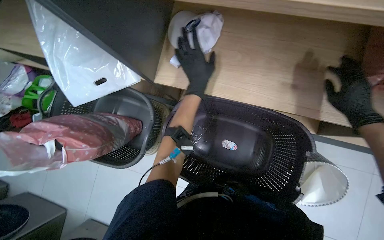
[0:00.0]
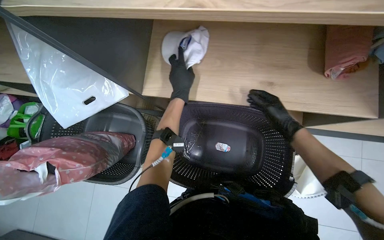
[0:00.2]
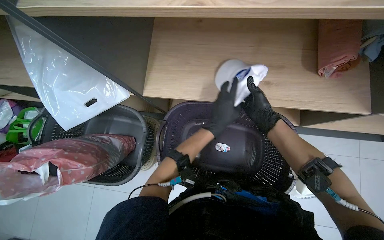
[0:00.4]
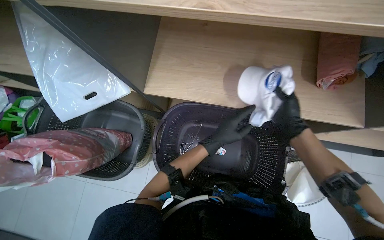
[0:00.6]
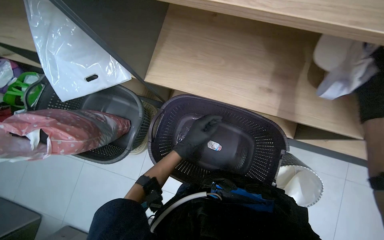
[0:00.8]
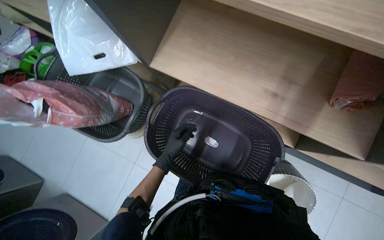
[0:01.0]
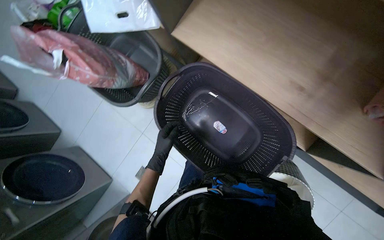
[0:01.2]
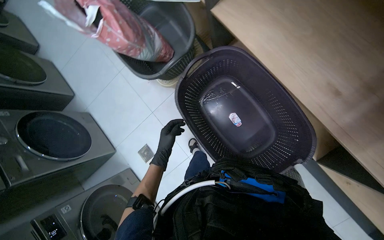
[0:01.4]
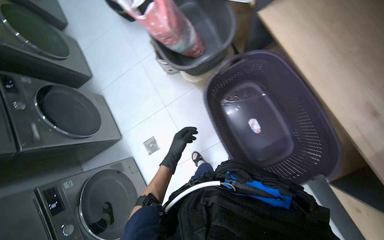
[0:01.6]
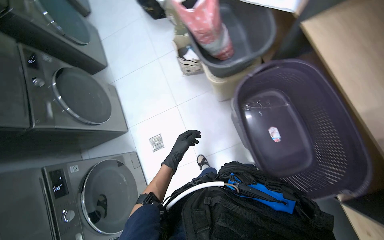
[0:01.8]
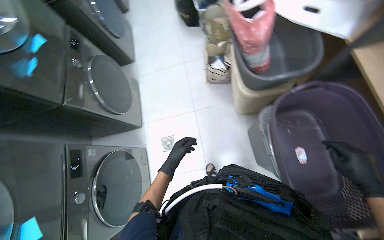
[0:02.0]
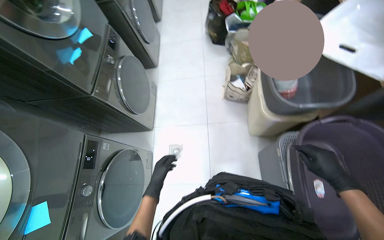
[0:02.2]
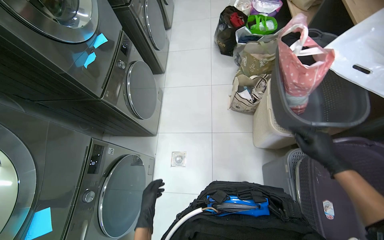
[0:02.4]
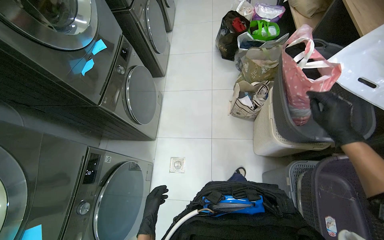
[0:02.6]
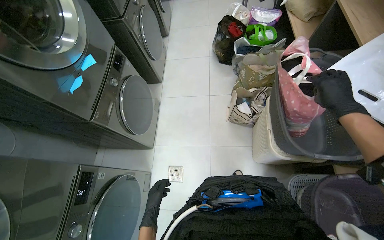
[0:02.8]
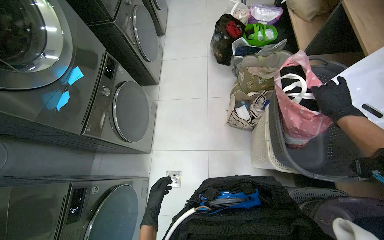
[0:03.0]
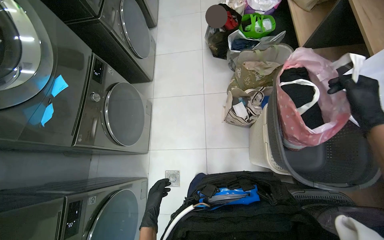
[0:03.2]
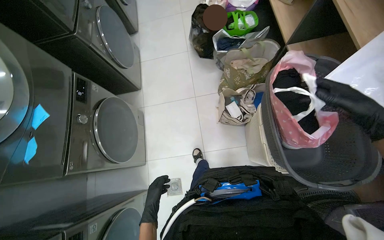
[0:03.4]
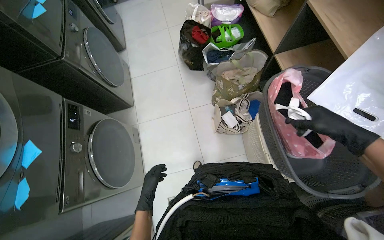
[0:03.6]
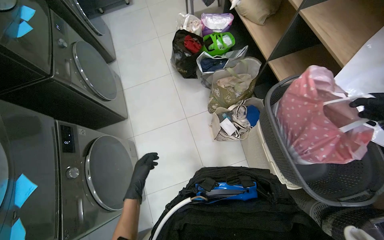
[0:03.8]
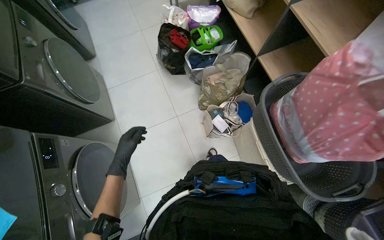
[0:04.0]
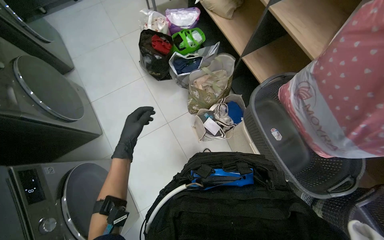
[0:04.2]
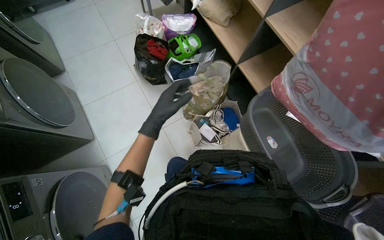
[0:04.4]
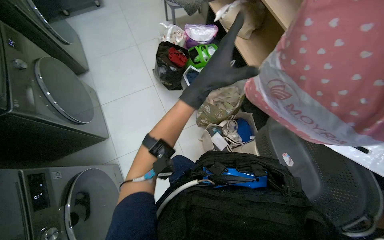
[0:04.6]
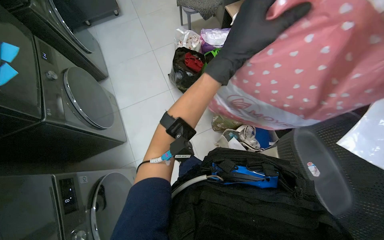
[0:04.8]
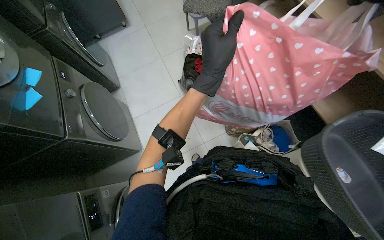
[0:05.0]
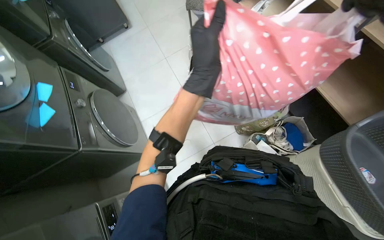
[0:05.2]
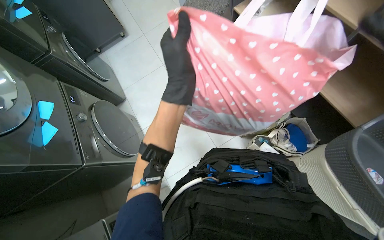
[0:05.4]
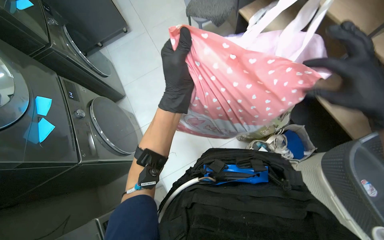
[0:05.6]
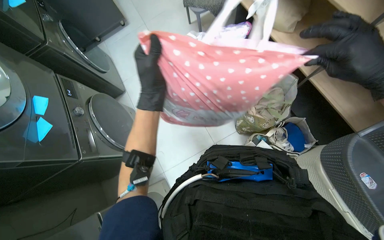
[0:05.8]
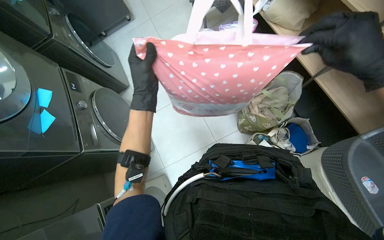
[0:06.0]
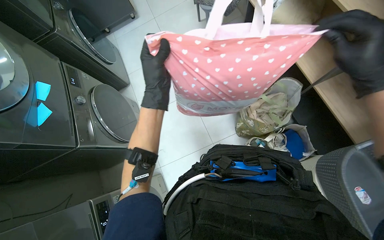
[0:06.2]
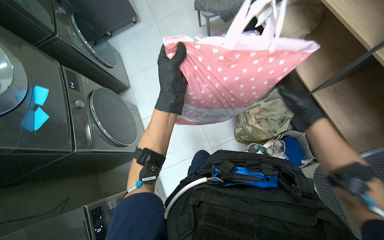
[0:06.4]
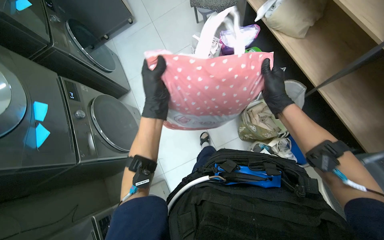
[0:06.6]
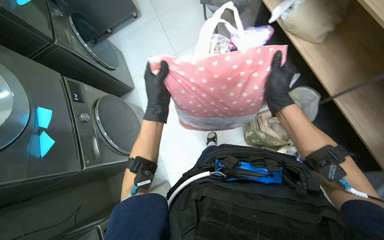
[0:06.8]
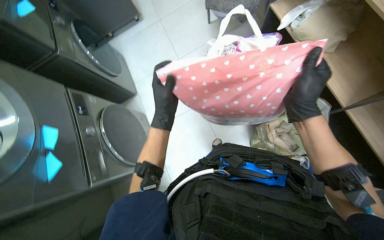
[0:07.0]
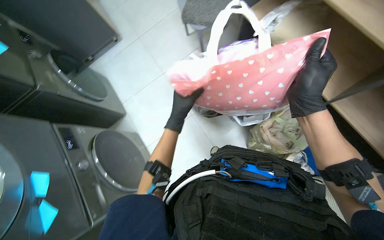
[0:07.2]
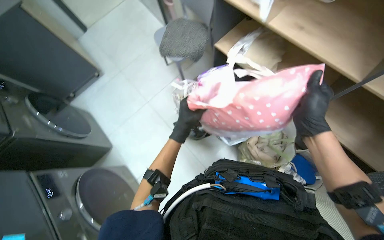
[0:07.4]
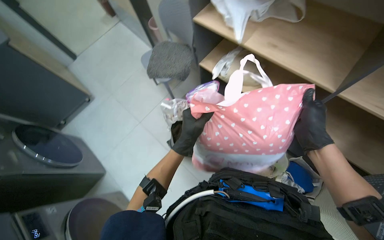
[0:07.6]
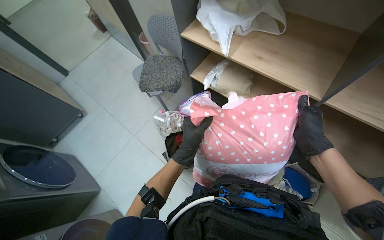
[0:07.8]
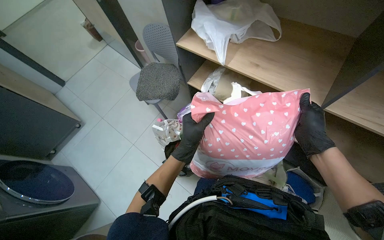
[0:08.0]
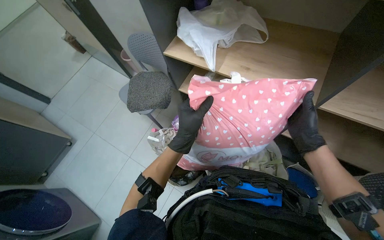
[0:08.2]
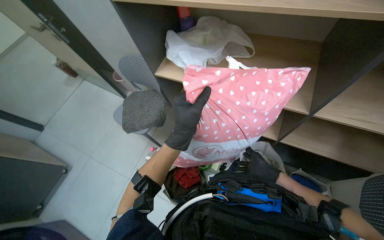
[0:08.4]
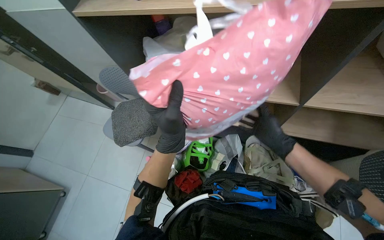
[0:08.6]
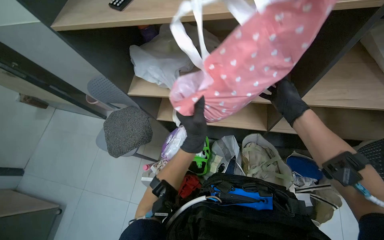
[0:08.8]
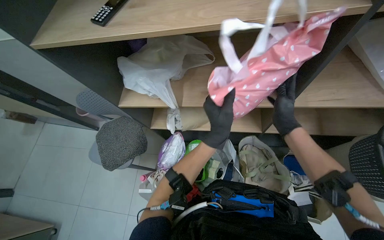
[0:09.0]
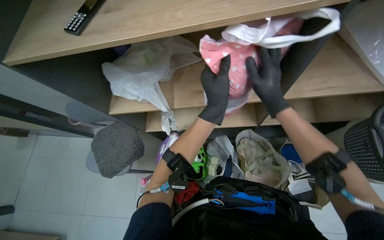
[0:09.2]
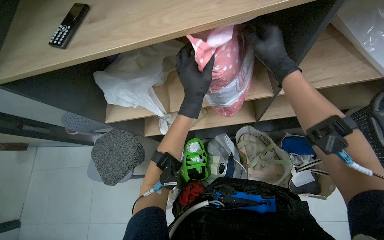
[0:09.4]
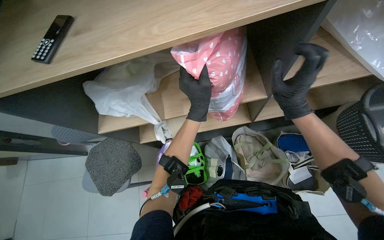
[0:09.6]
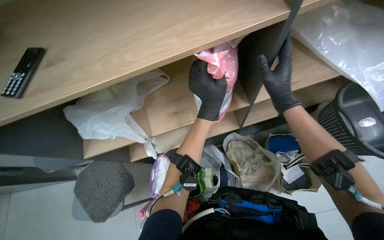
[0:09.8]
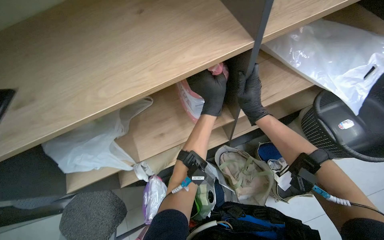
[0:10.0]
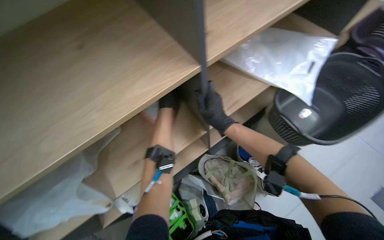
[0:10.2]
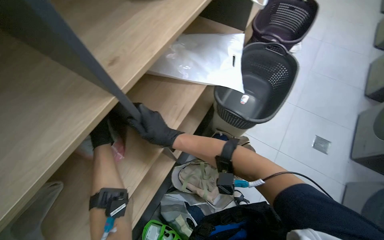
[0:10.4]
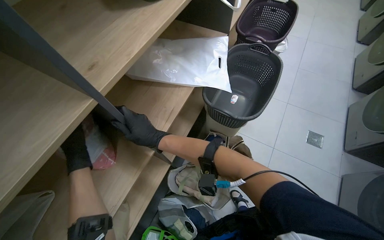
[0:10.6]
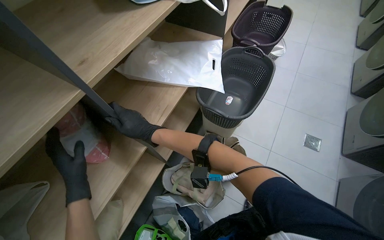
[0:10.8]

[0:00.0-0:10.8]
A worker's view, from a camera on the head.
Job: managing laundry.
The whole recording: Folding and organizing laundry. The worker folds and organizes various clothes, placing them into baskets, on shelves, and into bags.
0:00.0 to 0:01.6: The scene turns about 45 degrees clockwise in the picture.
0:01.6 to 0:03.0: The camera is carried some 50 cm. The scene rotates clockwise by roughly 30 degrees.
0:03.0 to 0:04.6: The camera travels approximately 50 cm. The head rotates approximately 30 degrees to the right.
0:04.6 to 0:06.2: The left hand heads to the left and farther from the camera, covering approximately 30 cm.
0:06.2 to 0:07.8: The view tips upward by approximately 25 degrees. The scene turns roughly 30 degrees counterclockwise in the picture.
0:07.8 to 0:09.2: The wearer looks some 35 degrees further to the right. The camera pitches upward, by roughly 15 degrees. The left hand moves to the right and up the picture, roughly 25 cm.
0:09.2 to 0:10.8: The head rotates approximately 60 degrees to the right. The view tilts approximately 15 degrees upward.

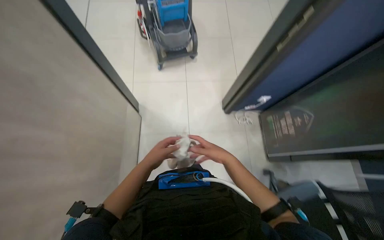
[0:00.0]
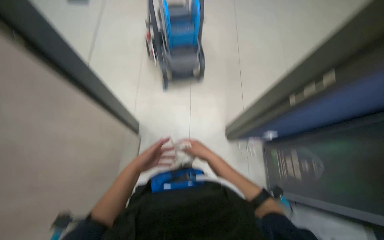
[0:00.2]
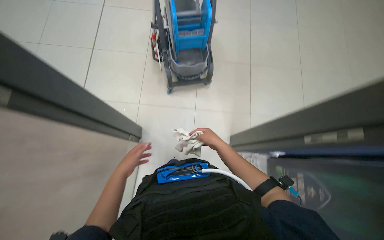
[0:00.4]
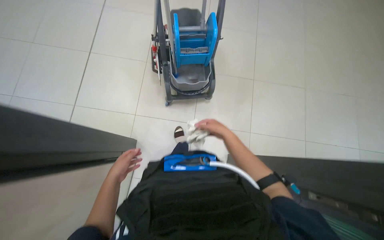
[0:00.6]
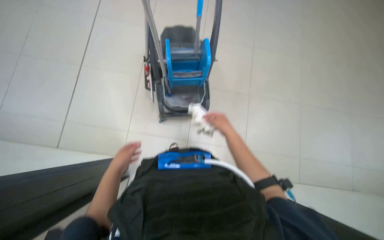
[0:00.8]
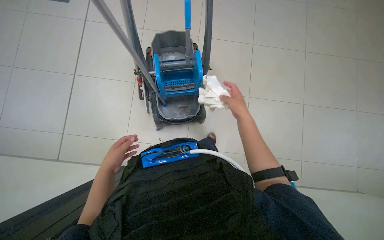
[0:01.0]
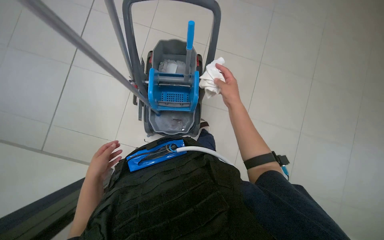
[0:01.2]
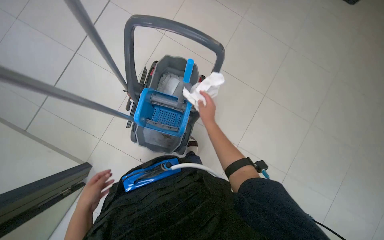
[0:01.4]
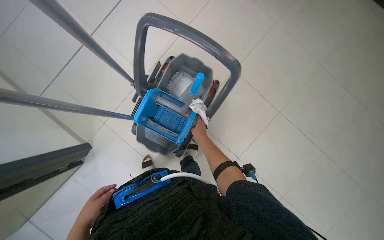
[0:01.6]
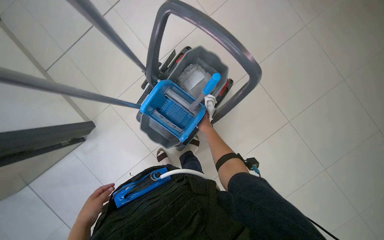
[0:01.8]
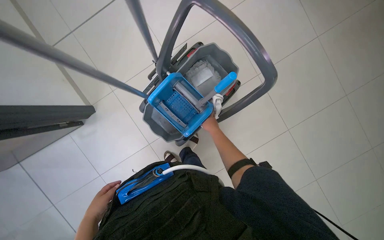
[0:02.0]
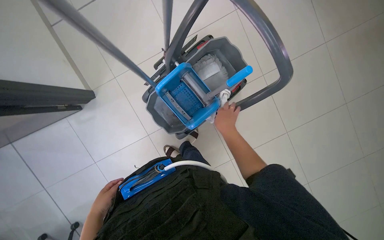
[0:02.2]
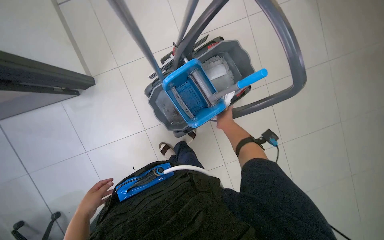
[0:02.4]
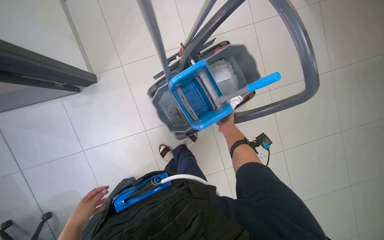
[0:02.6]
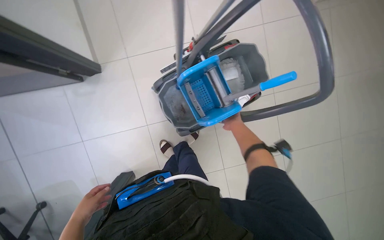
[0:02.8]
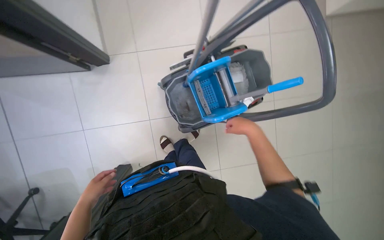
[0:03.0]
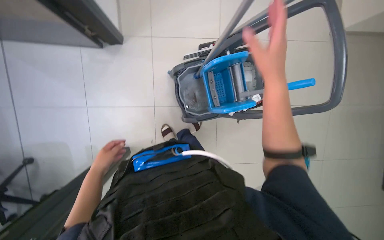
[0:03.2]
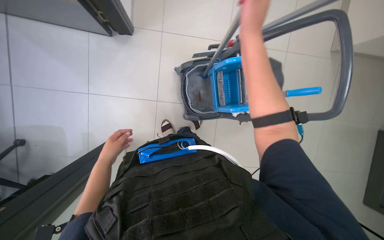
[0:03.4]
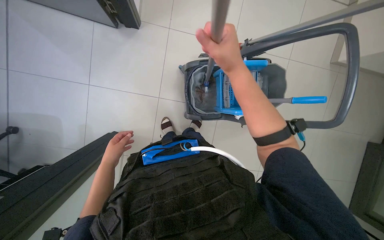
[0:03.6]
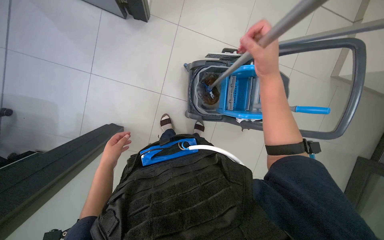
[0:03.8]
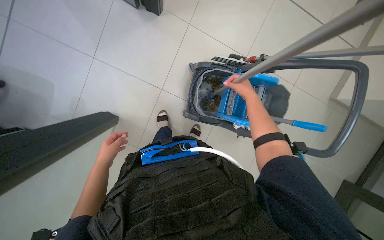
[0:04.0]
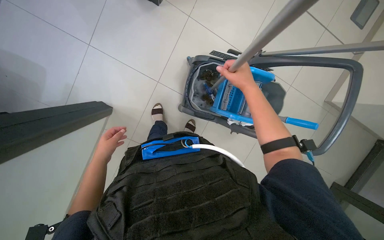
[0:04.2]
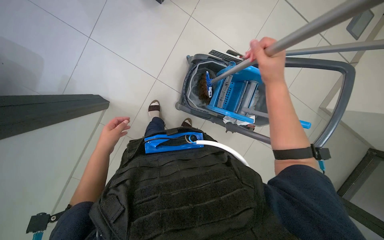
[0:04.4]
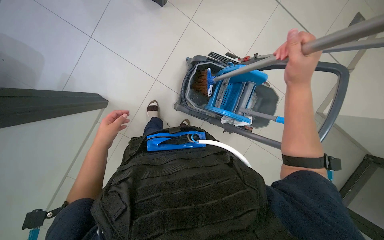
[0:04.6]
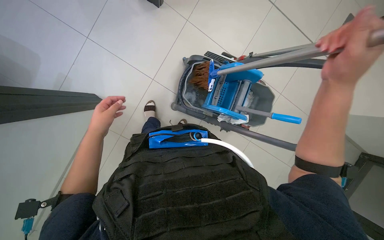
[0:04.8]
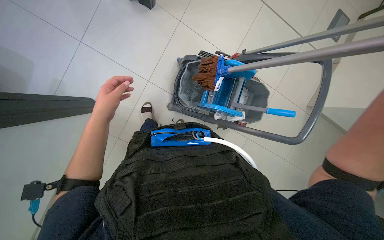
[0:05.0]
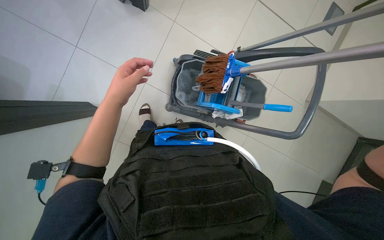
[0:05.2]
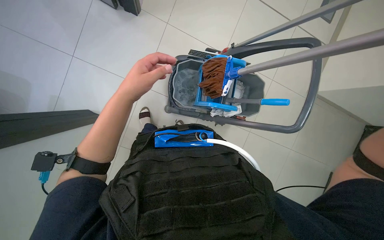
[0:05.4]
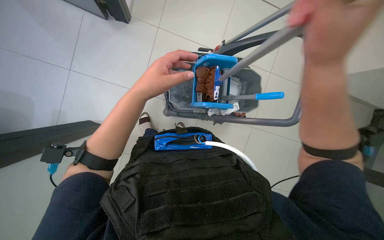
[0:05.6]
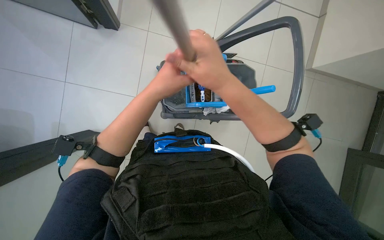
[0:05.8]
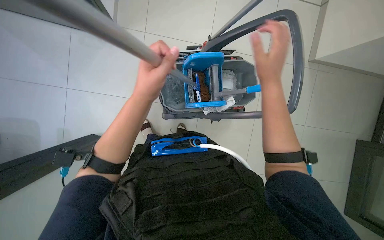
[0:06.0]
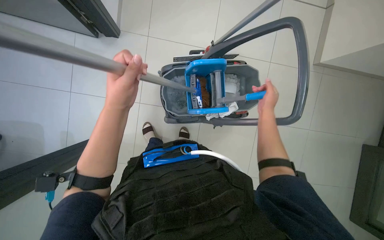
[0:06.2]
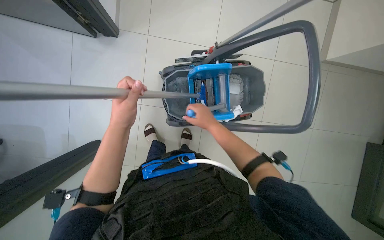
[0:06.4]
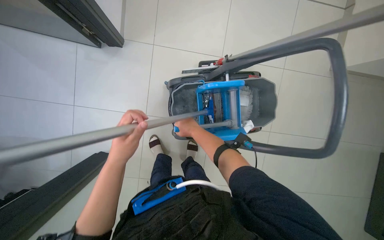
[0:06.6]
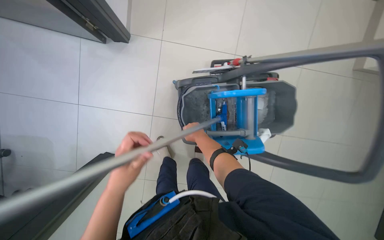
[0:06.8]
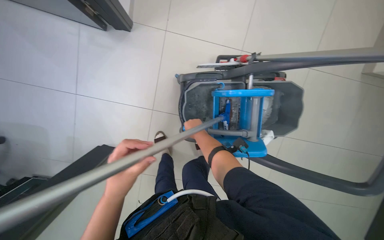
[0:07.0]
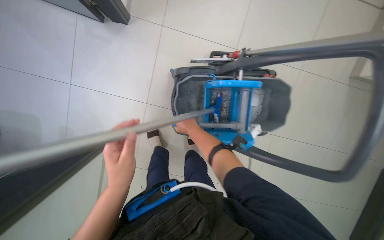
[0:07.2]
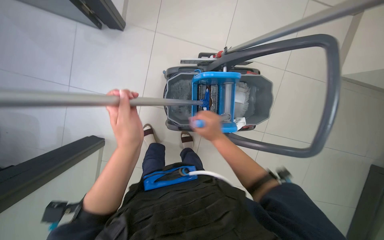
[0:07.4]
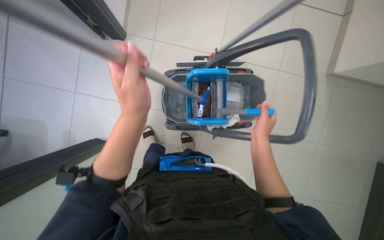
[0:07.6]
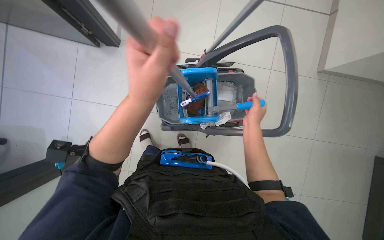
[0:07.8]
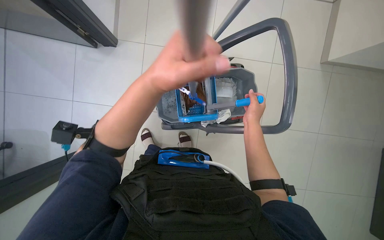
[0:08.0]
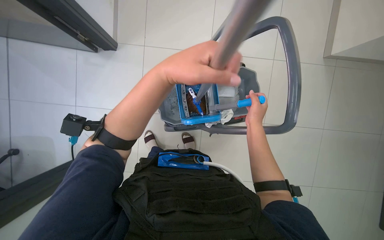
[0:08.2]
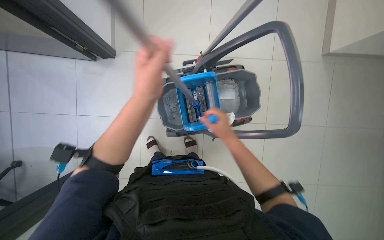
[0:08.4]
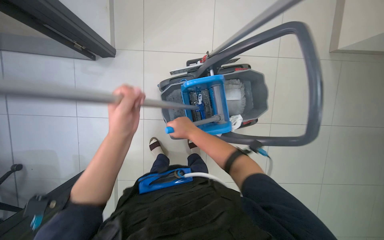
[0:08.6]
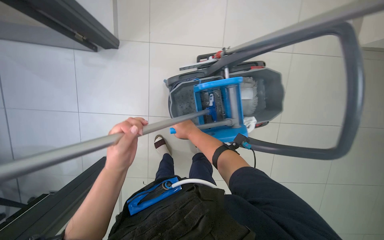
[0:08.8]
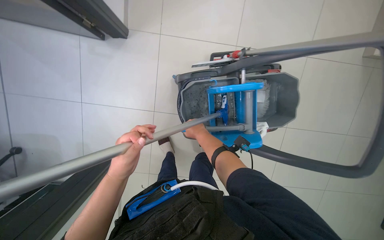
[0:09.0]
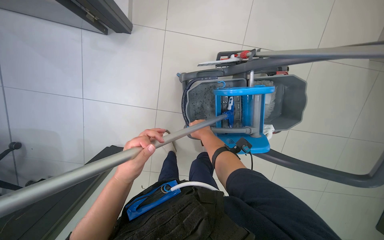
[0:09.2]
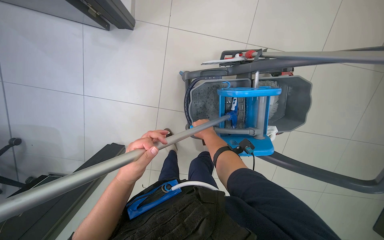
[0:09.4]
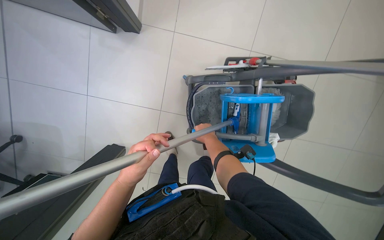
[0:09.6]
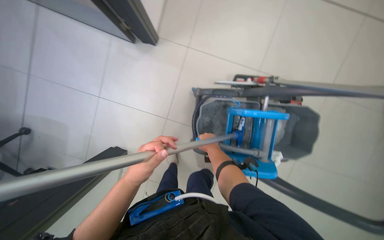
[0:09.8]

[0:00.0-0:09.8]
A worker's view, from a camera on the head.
Job: mopping floor.
The whole recording: Mopping office floor. The worker mops the office floor, moving chairs and wringing the mop as part of the cleaning process.
0:00.0 to 0:01.4: The camera travels approximately 70 cm.
0:01.4 to 0:02.8: Everything in view rotates roughly 45 degrees clockwise.
0:02.8 to 0:04.2: The scene turns approximately 40 degrees clockwise in the picture. The right hand moves nearer and farther over some 30 cm, changing direction 2 times. Meanwhile the left hand heads farther from the camera, covering some 10 cm.
0:04.2 to 0:05.6: The left hand shifts some 35 cm to the right, nearer to the camera and up the picture.
0:05.6 to 0:07.0: The right hand travels farther from the camera and to the left by some 50 cm.
0:07.0 to 0:08.4: The right hand travels to the right and nearer to the camera by some 35 cm; the left hand is displaced to the right by roughly 25 cm.
0:08.4 to 0:09.8: The left hand is displaced to the left and farther from the camera by roughly 30 cm; the right hand heads farther from the camera, covering roughly 25 cm.
